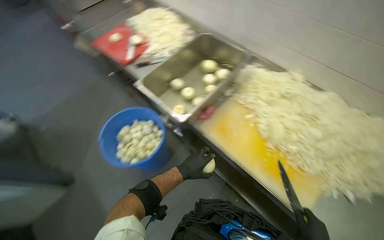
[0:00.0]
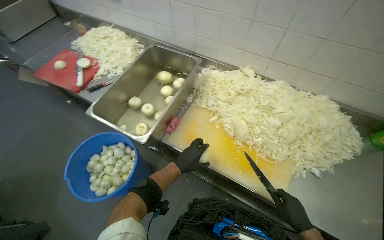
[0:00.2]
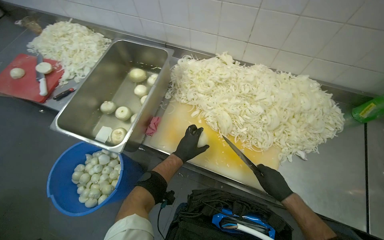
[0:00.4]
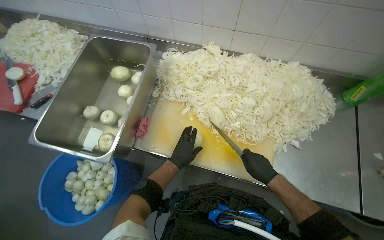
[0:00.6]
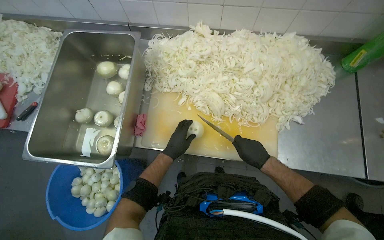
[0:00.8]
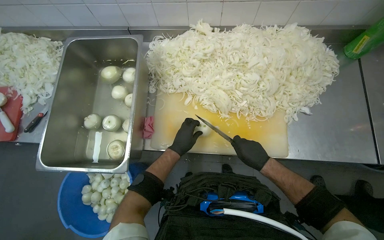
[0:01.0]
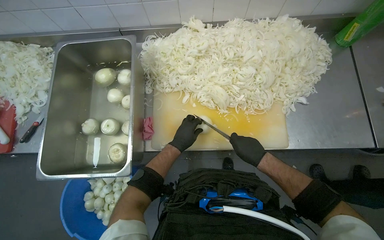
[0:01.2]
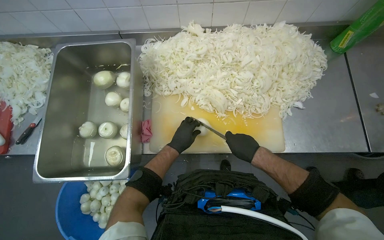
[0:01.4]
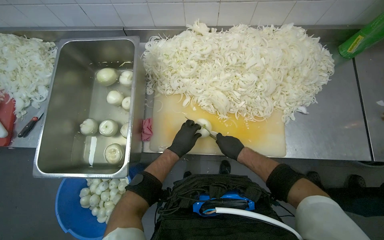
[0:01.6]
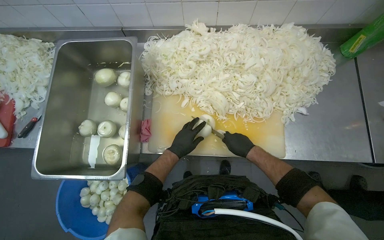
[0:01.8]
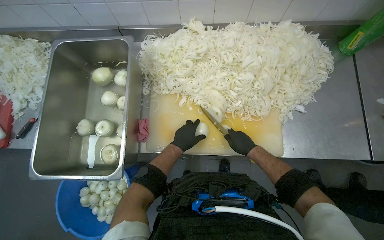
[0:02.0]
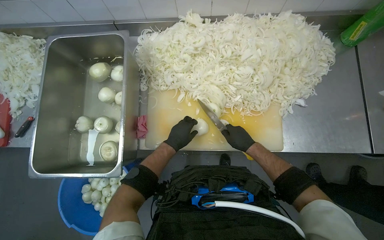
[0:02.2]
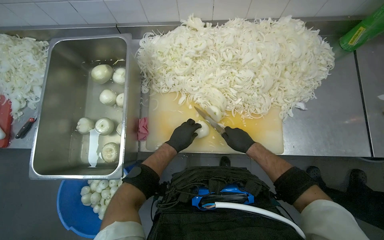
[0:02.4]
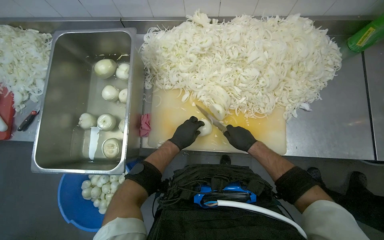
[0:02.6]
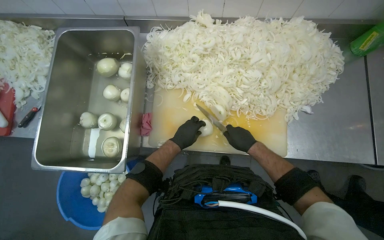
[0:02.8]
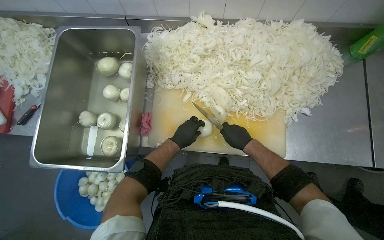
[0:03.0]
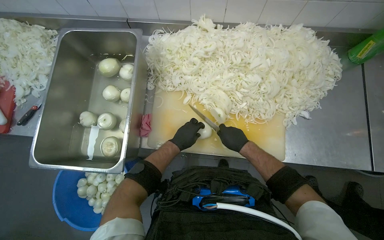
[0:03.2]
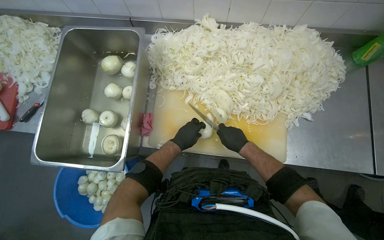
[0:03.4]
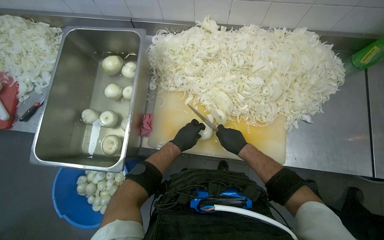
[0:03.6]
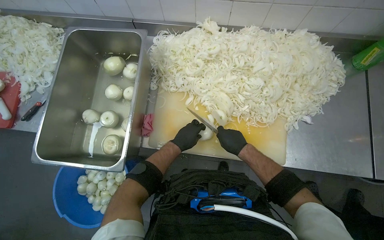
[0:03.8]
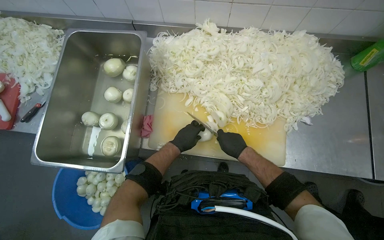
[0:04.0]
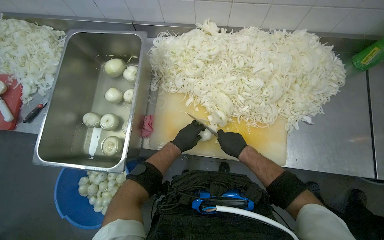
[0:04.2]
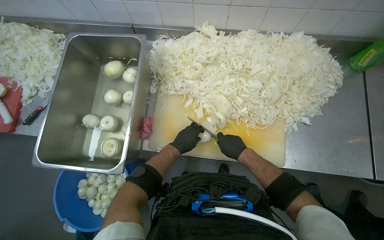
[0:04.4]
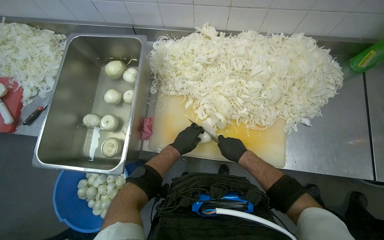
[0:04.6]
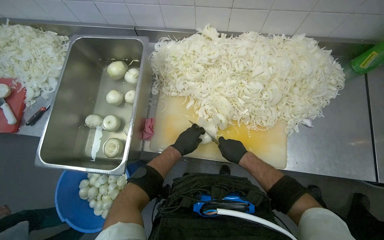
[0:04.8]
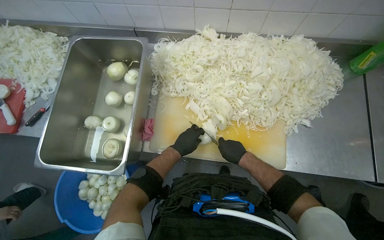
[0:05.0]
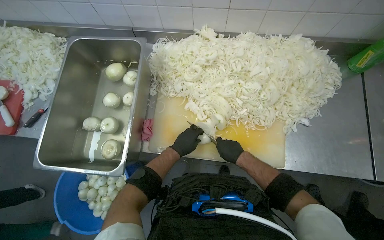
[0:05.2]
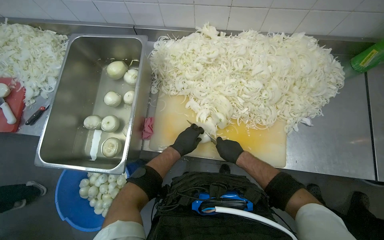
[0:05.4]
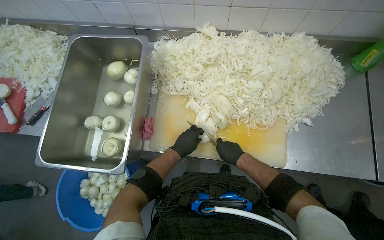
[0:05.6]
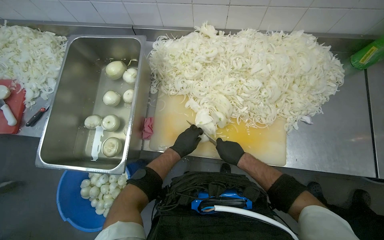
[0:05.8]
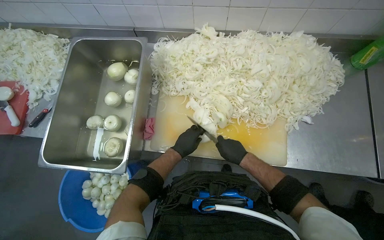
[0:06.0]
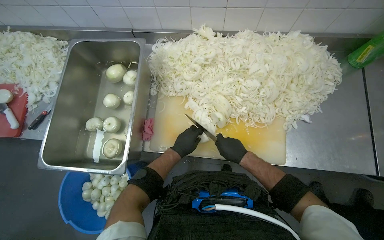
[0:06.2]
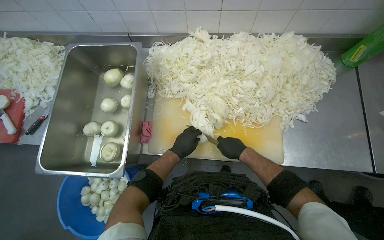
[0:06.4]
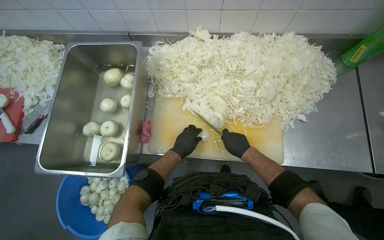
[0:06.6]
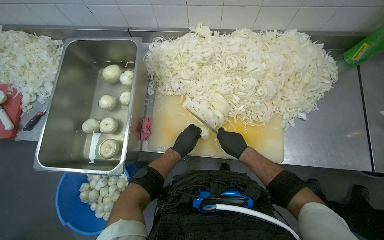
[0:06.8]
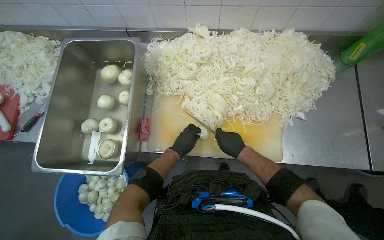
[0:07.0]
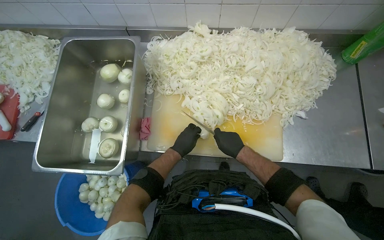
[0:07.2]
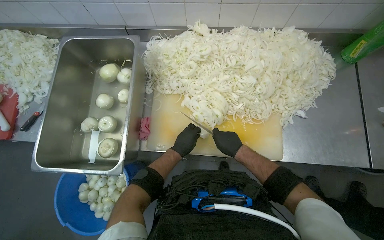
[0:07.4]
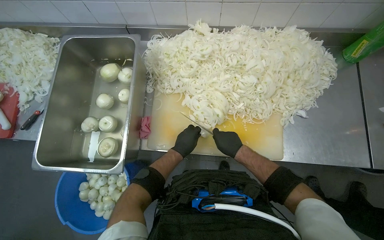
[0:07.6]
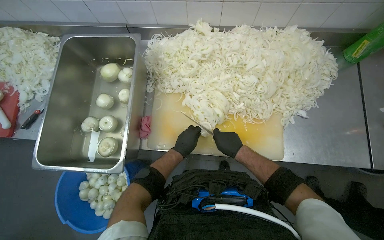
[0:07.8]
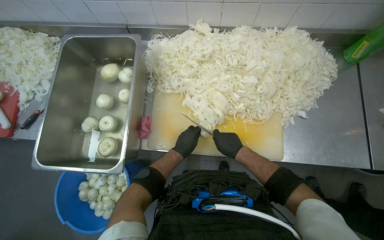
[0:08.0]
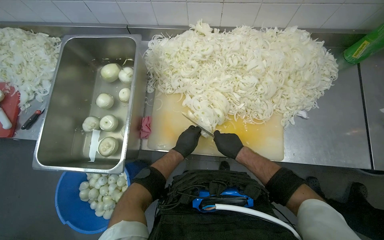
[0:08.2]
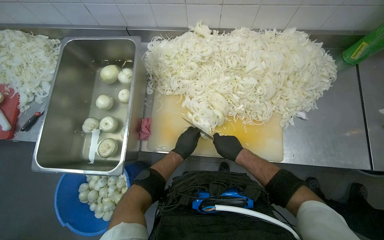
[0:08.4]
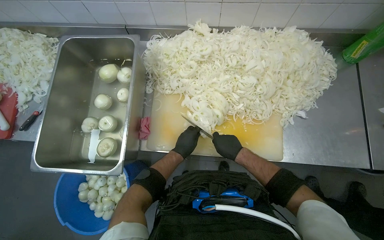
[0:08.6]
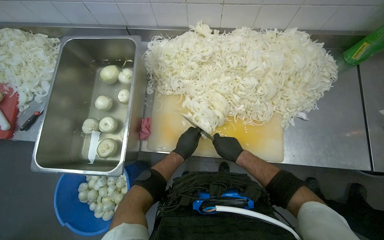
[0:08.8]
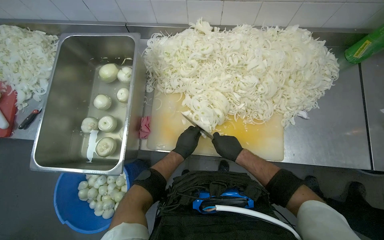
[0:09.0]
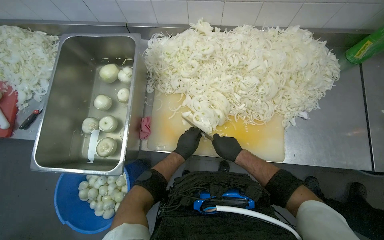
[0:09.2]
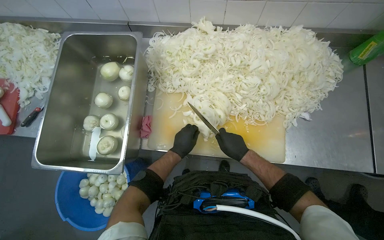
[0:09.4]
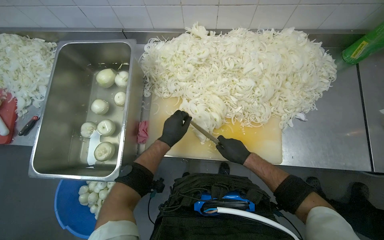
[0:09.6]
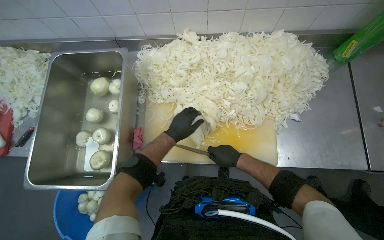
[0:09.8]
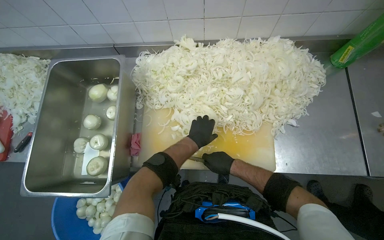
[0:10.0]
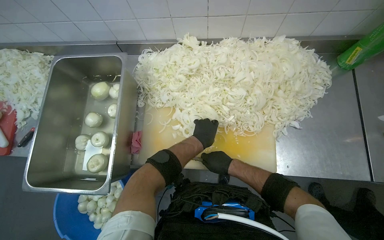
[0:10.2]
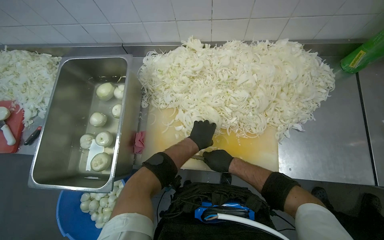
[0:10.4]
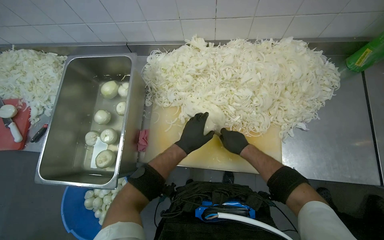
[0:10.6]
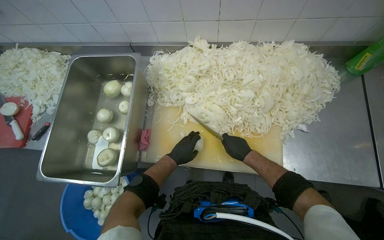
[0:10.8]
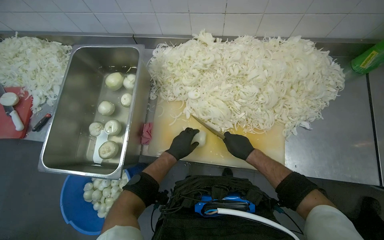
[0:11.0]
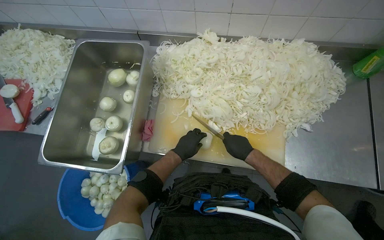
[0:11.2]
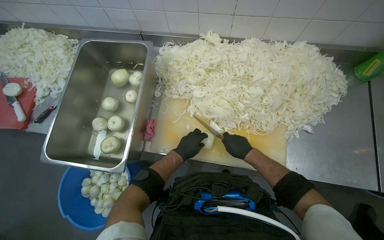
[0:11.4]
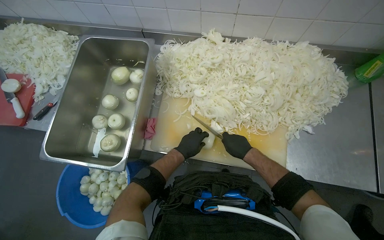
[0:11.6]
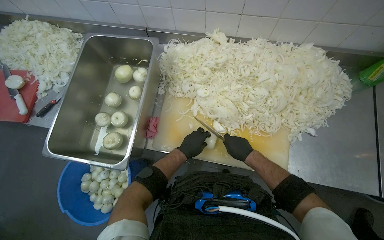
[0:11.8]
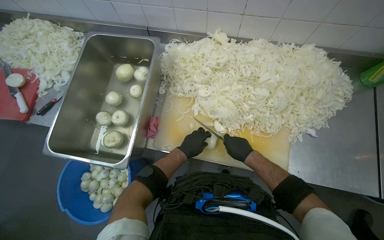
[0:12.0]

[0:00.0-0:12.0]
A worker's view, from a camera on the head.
Job: preparing food.
The whole recording: Slicing onions on cutting board. The worker slices onions into thin rings on a cutting board.
0:00.0 to 0:01.6: The head turns to the right by about 45 degrees.
0:01.6 to 0:09.0: The hands work in one place, with small movements.
0:09.0 to 0:10.4: The left hand travels to the right by some 10 cm.

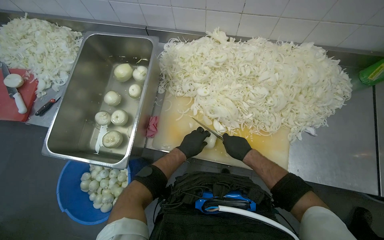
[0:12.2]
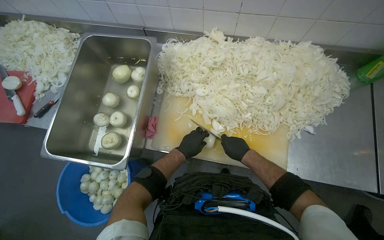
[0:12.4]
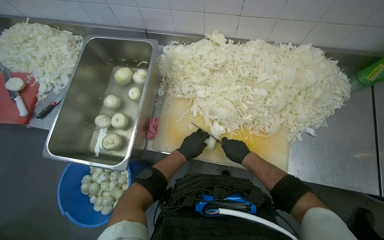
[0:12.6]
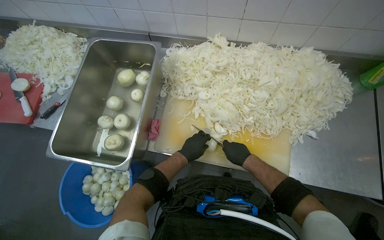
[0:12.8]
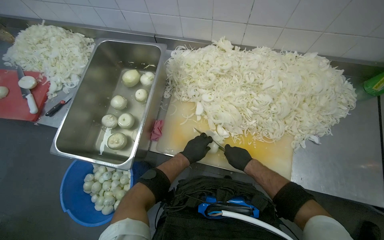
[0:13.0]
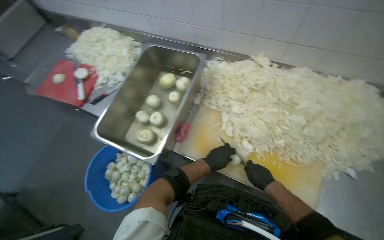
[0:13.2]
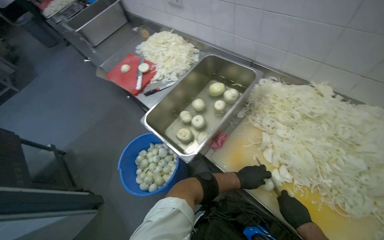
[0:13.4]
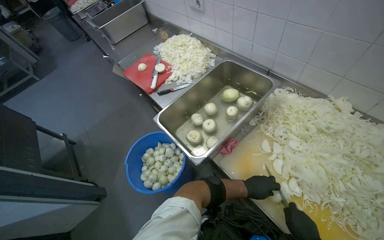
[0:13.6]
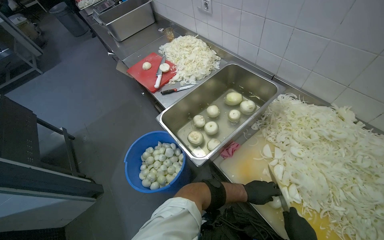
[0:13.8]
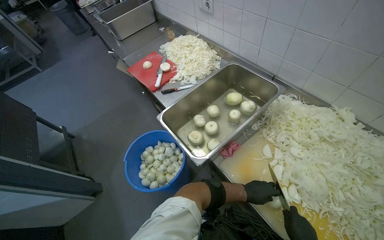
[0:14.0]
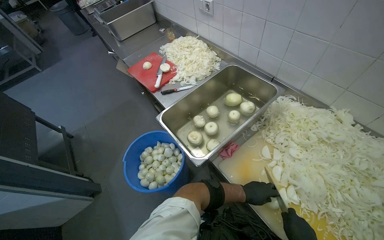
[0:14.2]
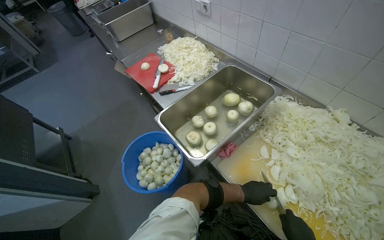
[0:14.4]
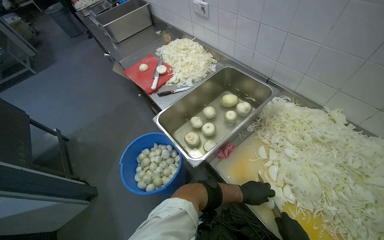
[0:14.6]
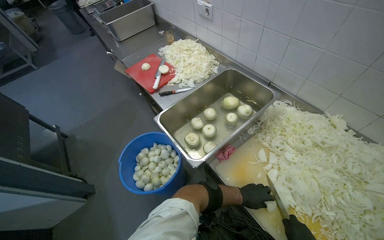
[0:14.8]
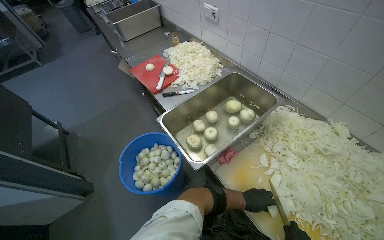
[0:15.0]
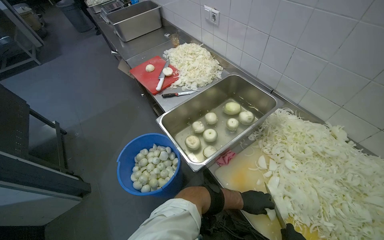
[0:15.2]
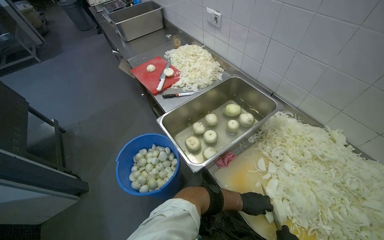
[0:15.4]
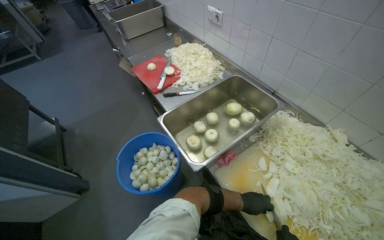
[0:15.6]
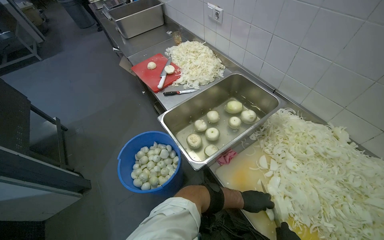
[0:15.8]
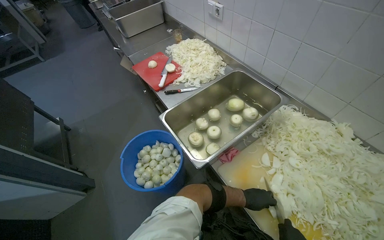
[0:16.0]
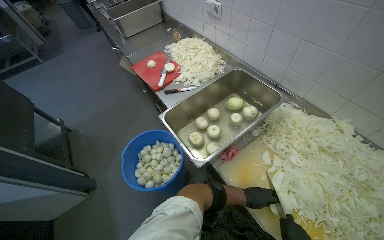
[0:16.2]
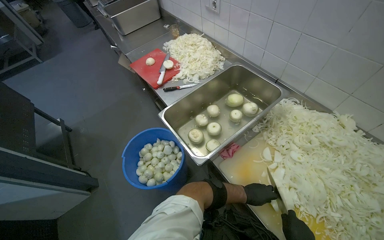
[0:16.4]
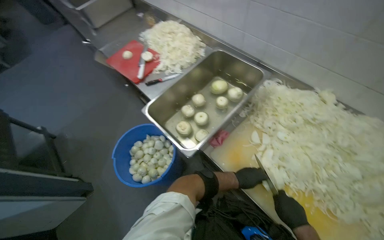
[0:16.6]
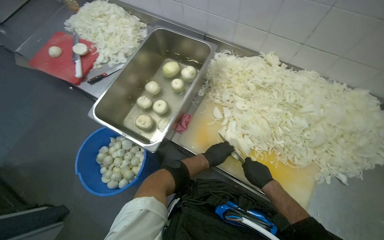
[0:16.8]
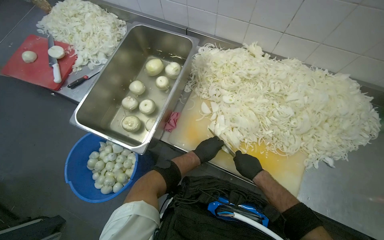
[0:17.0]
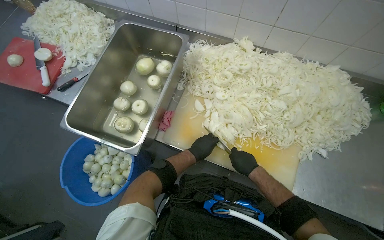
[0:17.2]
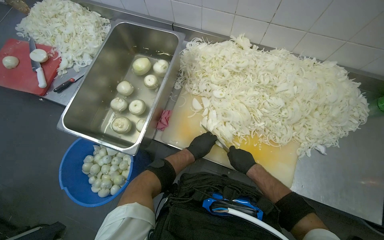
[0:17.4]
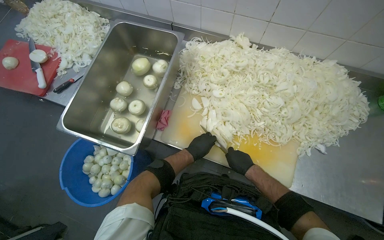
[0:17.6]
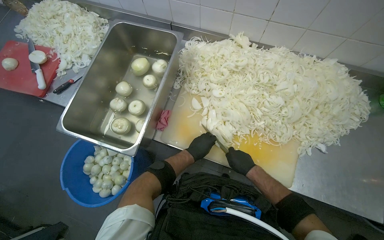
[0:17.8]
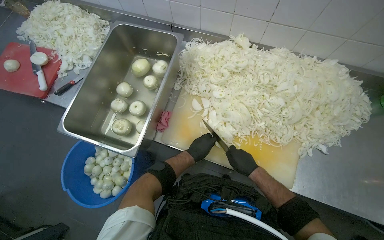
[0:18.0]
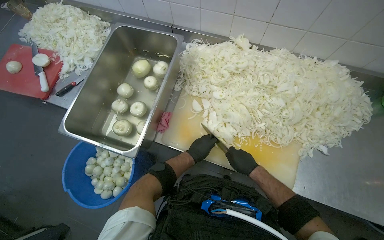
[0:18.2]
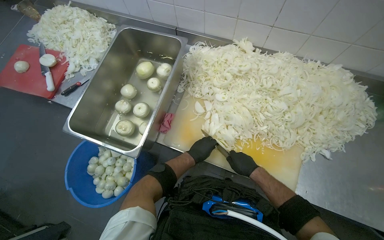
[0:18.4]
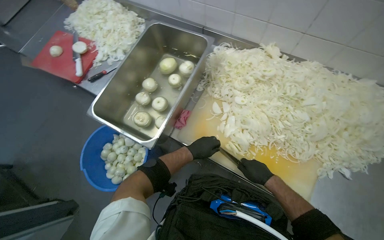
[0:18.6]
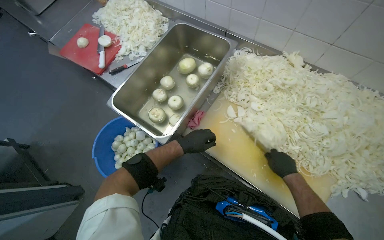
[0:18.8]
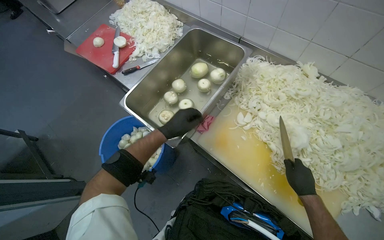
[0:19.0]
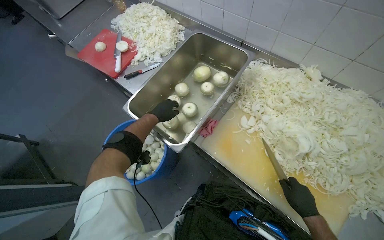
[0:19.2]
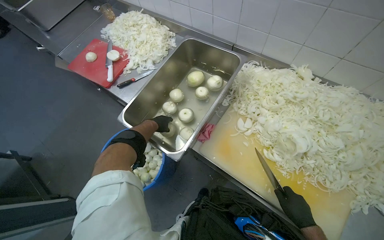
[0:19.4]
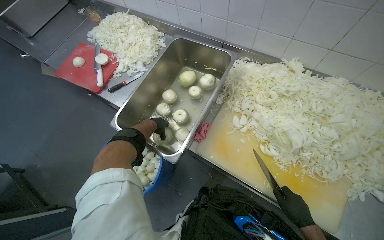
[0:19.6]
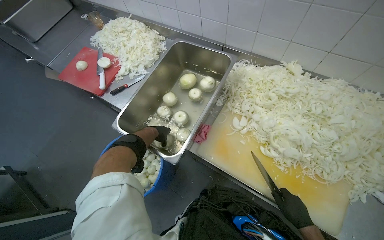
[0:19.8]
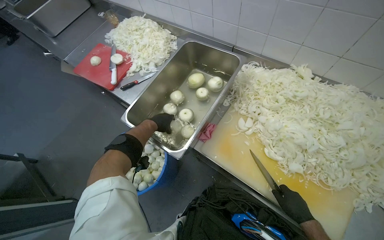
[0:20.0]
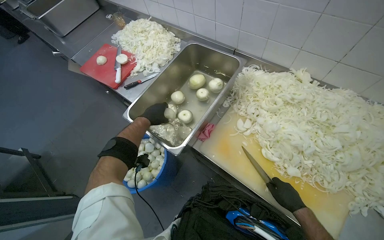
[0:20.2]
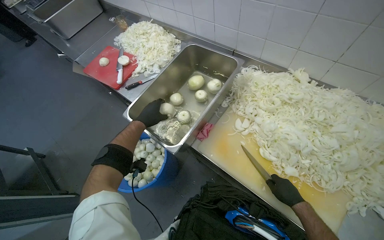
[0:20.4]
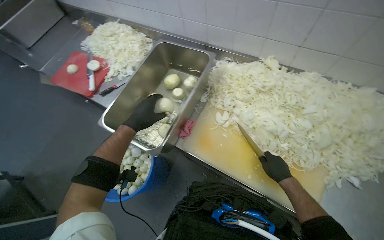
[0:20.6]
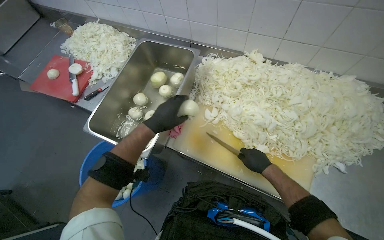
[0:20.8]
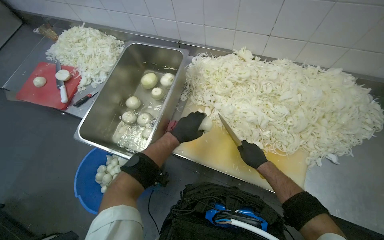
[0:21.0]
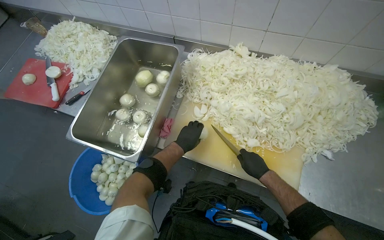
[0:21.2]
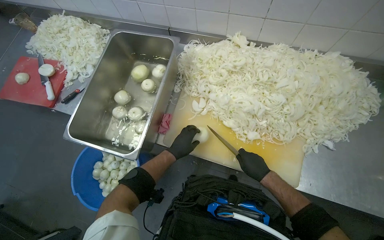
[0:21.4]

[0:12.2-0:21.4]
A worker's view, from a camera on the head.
Job: preparing food.
The whole recording: Slicing onions on cutting board. The worker slices onions into thin rings on a cutting board.
0:12.2 to 0:13.8: The wearer looks about 40 degrees further to the left.
0:15.2 to 0:16.8: The head rotates about 25 degrees to the right. The view tips downward by roughly 10 degrees.
0:16.8 to 0:18.4: The hands stay close to where they were, moving slightly.
0:18.4 to 0:19.8: The left hand travels to the left, up the picture and farther from the camera by about 40 cm.
0:19.8 to 0:21.4: The left hand moves to the right, nearer to the camera and down the picture, roughly 35 cm.
